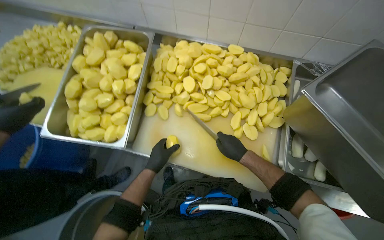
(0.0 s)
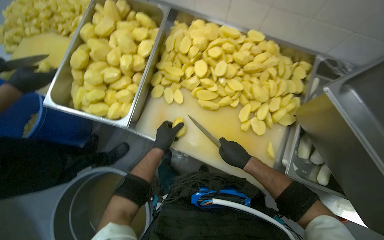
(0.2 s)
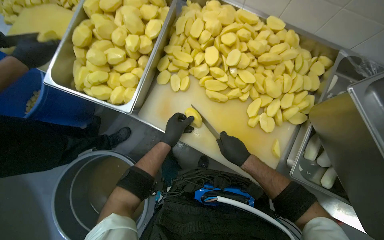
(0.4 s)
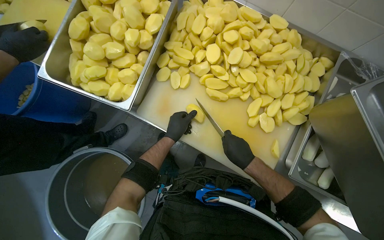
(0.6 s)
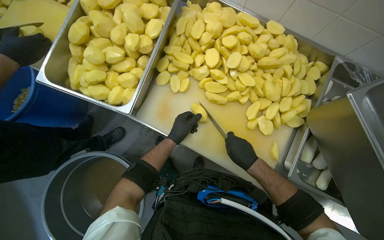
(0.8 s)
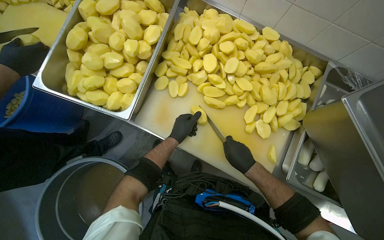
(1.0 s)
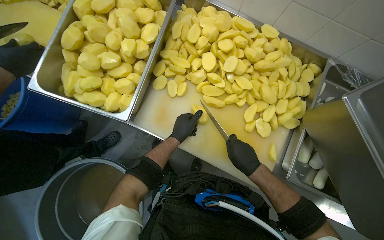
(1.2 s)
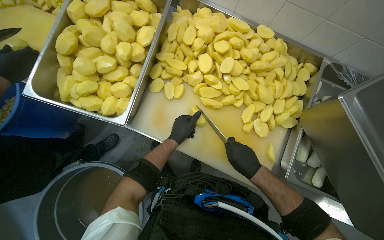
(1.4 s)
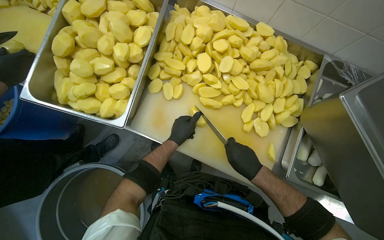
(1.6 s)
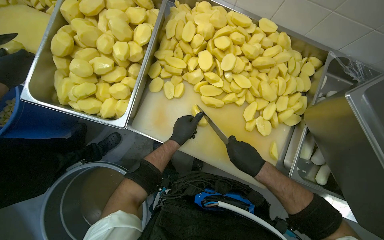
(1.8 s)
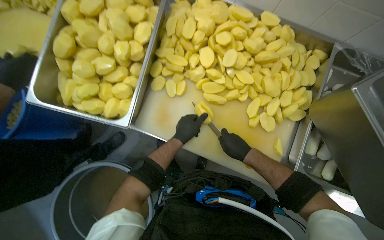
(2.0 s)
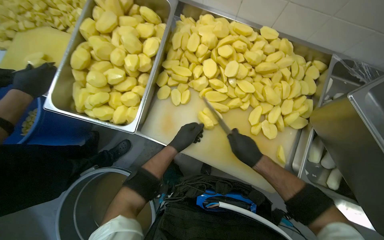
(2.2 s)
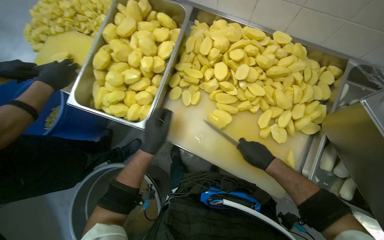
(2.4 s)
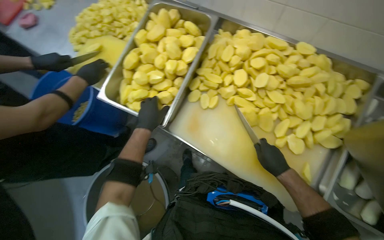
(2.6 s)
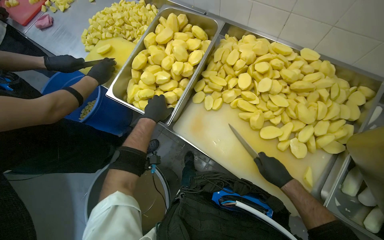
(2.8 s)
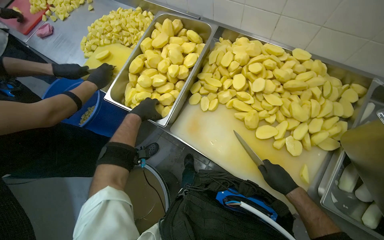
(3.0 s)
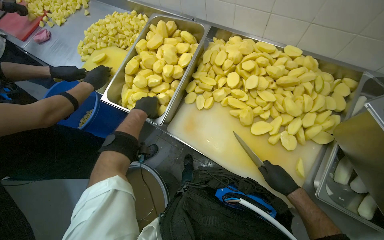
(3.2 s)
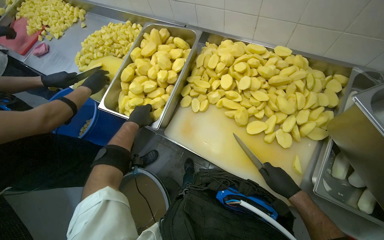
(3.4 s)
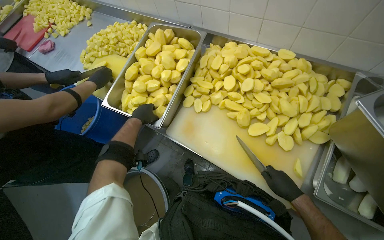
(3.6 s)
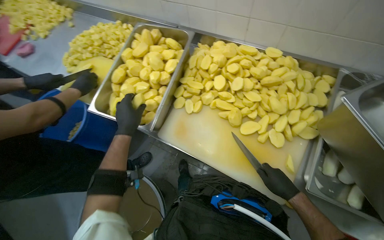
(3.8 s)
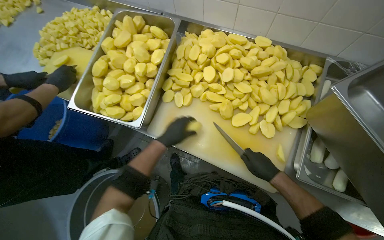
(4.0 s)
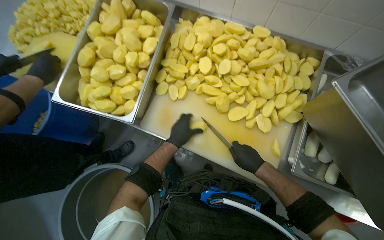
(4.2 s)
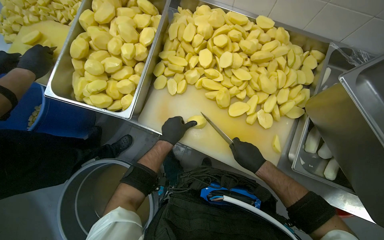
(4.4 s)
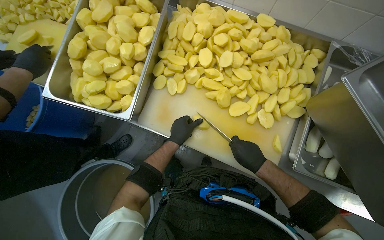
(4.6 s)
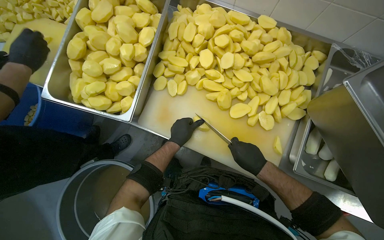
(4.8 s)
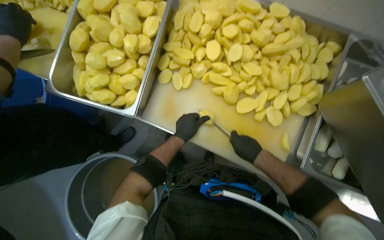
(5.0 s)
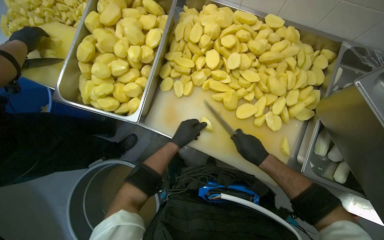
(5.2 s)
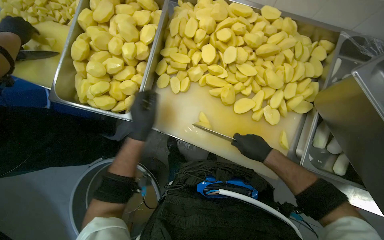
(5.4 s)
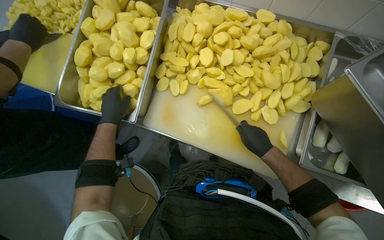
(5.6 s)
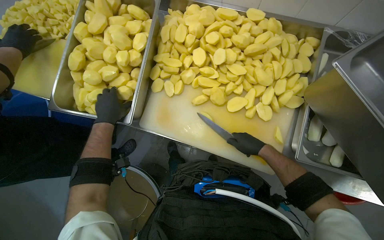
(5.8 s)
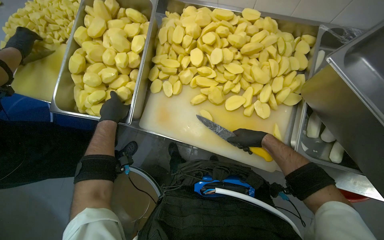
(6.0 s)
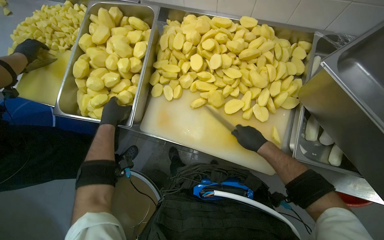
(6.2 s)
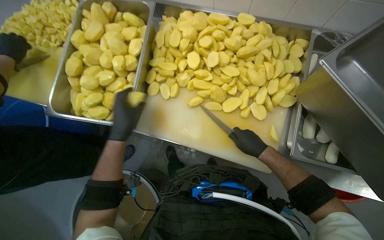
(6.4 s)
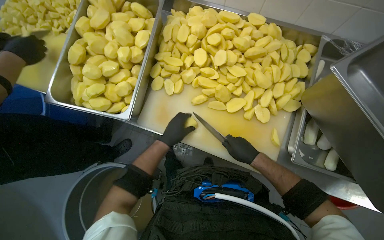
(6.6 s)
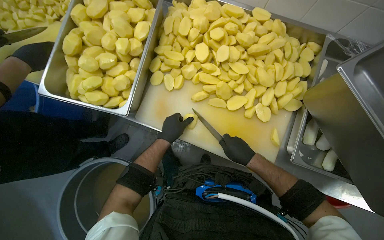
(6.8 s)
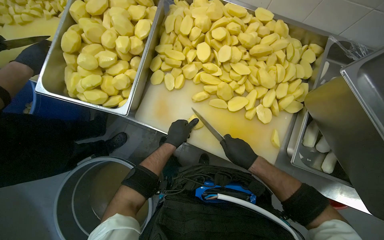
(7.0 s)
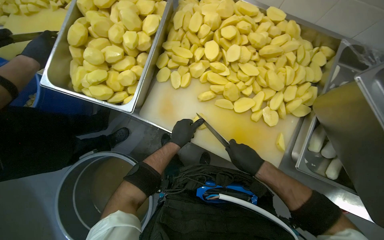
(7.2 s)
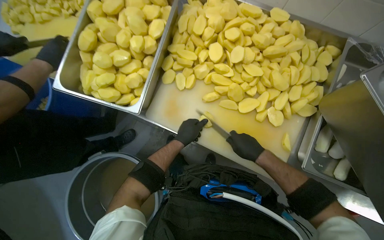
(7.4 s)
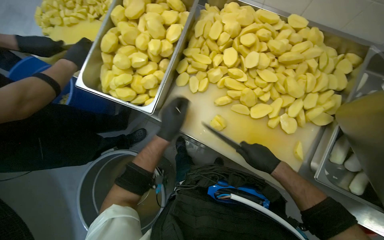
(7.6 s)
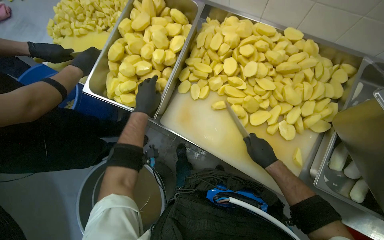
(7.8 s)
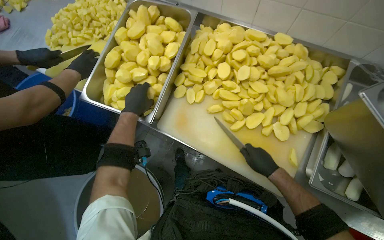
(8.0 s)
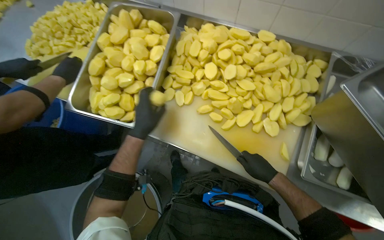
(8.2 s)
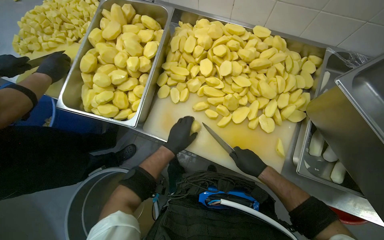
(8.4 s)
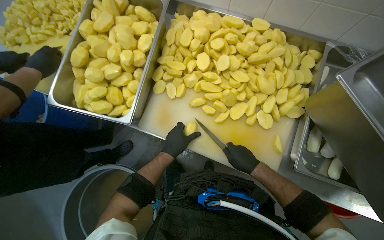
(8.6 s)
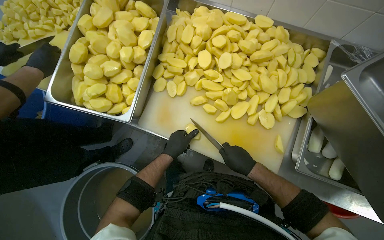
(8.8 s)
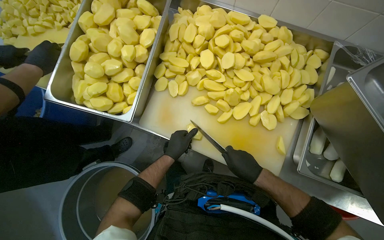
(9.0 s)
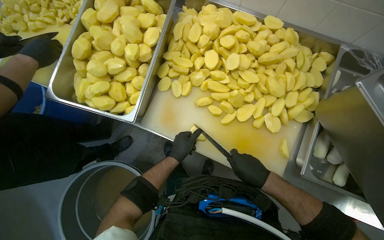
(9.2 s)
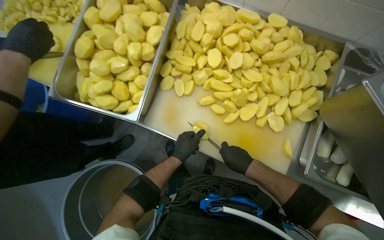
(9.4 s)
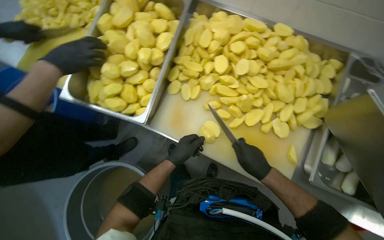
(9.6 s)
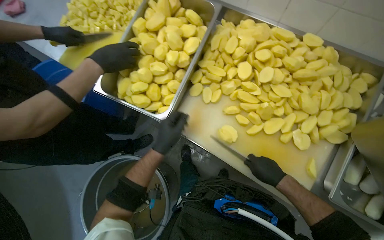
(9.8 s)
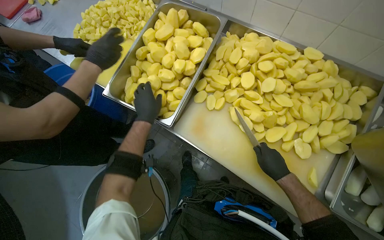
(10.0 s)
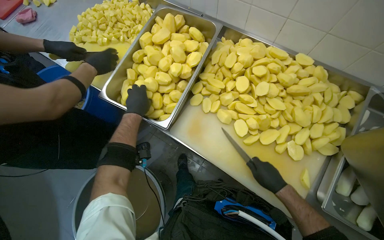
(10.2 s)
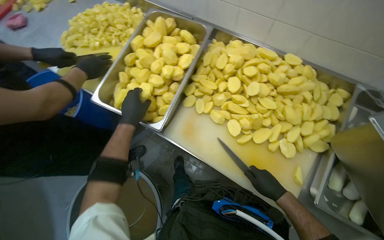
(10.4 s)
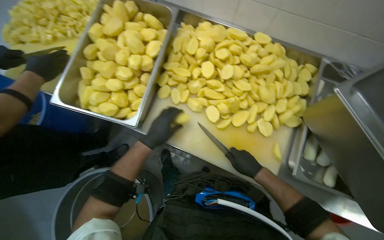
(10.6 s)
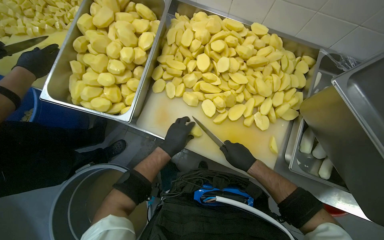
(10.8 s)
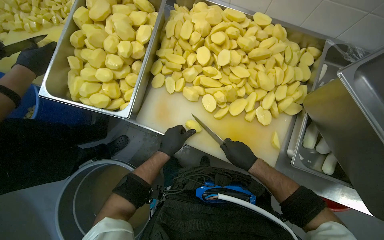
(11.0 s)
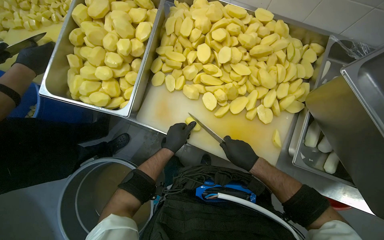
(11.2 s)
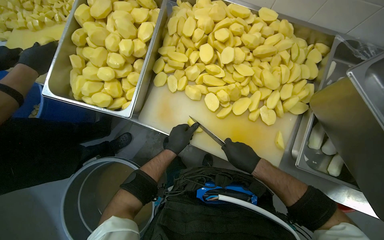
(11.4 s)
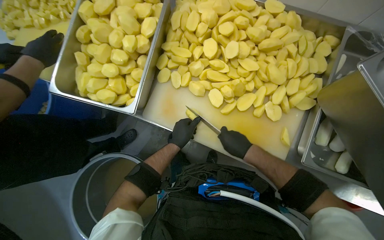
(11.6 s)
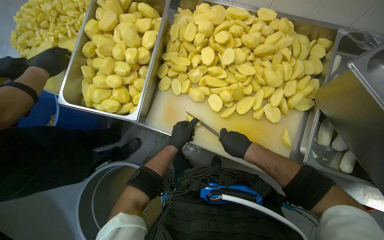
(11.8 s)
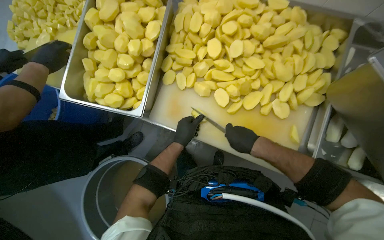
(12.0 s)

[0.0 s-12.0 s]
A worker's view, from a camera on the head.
Job: preparing food.
The whole recording: Cutting potatoes into pieces. The worker cuts peeled potatoes into smaller pieces on a white cutting board.
1.6 to 3.0 s: The left hand travels to the left and nearer to the camera by roughly 25 cm.
3.0 to 4.4 s: The left hand heads to the right and down the picture, covering some 25 cm.
4.4 to 6.0 s: The left hand is displaced to the left and up the picture by approximately 25 cm.
6.0 to 7.6 s: The left hand travels to the right and down the picture by some 20 cm.
7.6 to 9.0 s: The left hand heads farther from the camera, covering roughly 10 cm.
9.0 to 10.4 s: The left hand moves to the left, up the picture and nearer to the camera, roughly 25 cm.
10.4 to 12.0 s: The left hand goes approximately 25 cm to the right and down the picture.

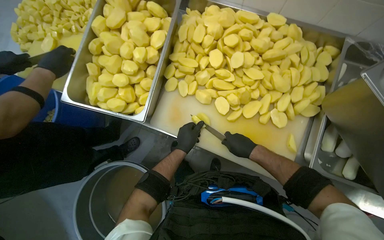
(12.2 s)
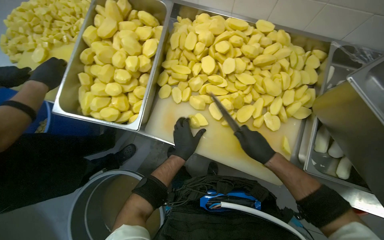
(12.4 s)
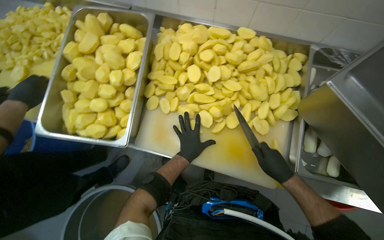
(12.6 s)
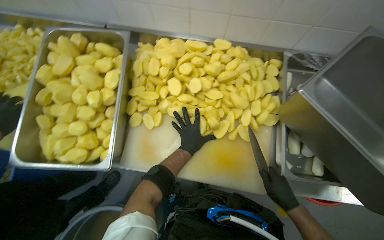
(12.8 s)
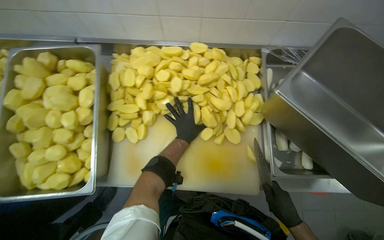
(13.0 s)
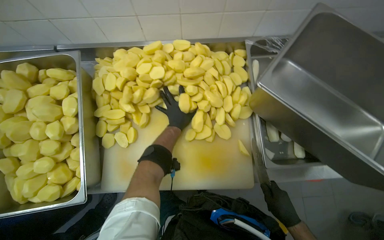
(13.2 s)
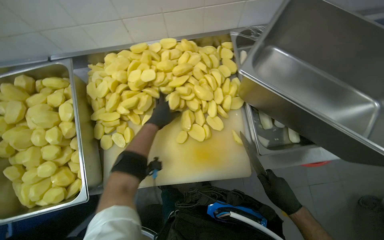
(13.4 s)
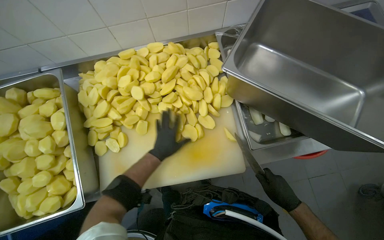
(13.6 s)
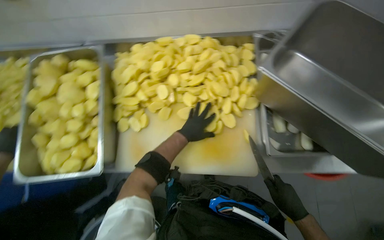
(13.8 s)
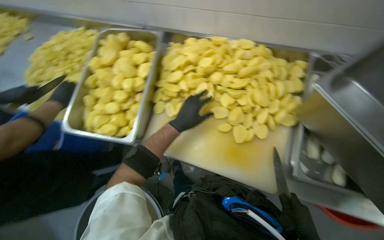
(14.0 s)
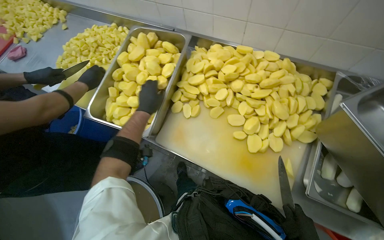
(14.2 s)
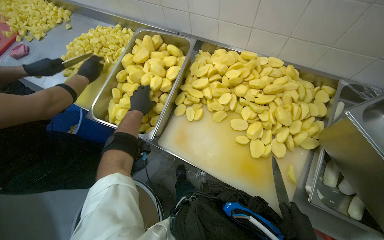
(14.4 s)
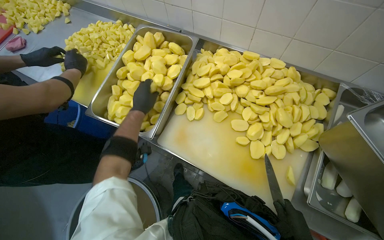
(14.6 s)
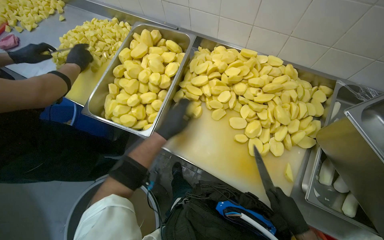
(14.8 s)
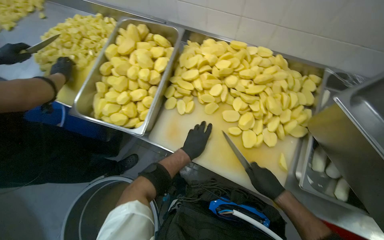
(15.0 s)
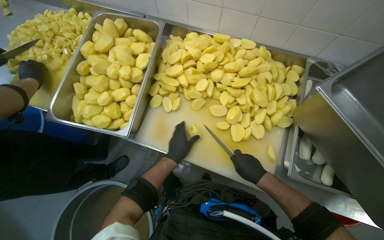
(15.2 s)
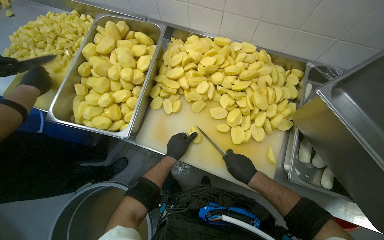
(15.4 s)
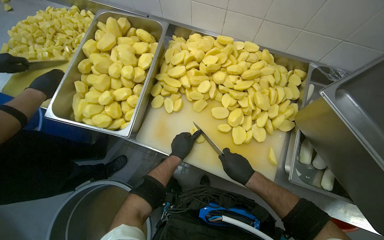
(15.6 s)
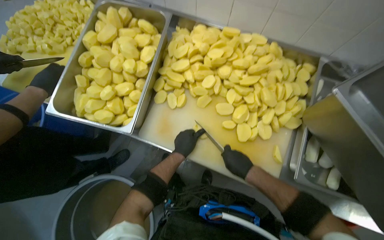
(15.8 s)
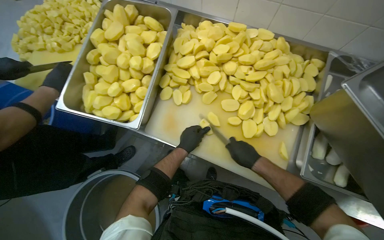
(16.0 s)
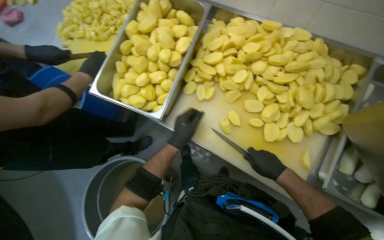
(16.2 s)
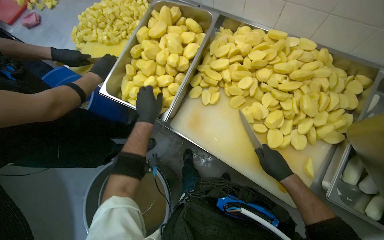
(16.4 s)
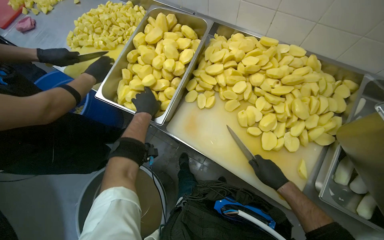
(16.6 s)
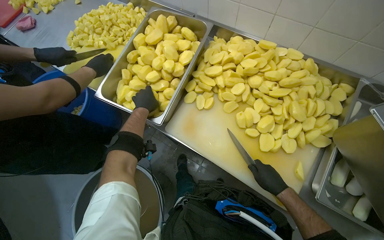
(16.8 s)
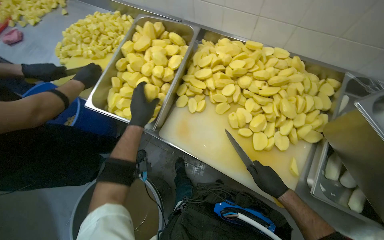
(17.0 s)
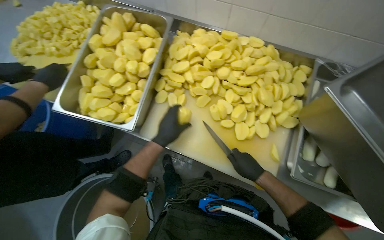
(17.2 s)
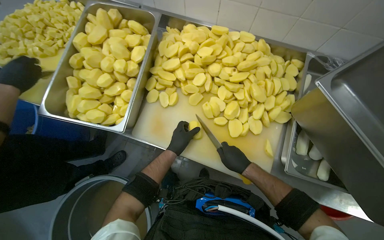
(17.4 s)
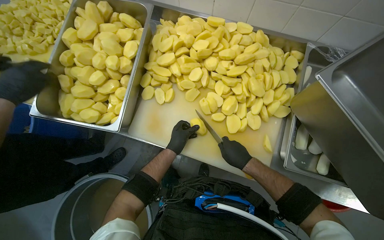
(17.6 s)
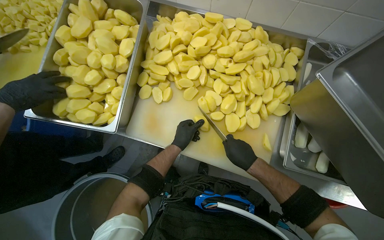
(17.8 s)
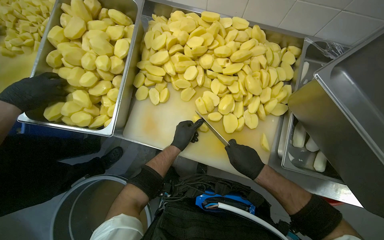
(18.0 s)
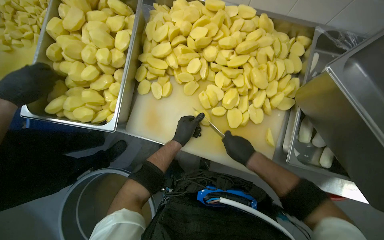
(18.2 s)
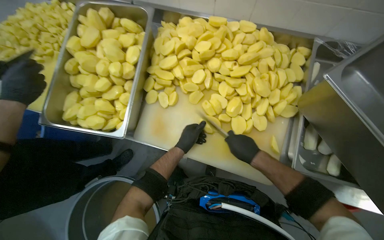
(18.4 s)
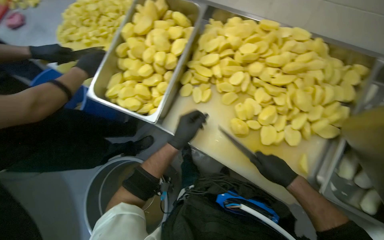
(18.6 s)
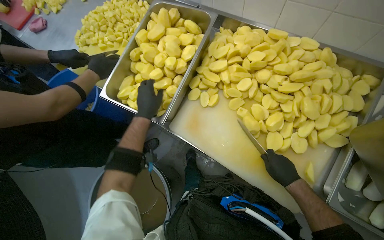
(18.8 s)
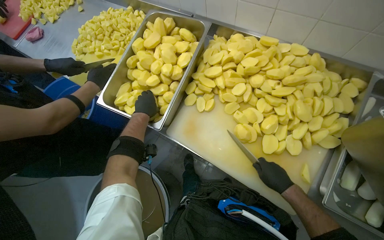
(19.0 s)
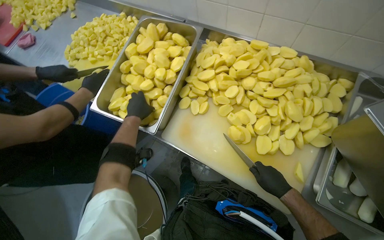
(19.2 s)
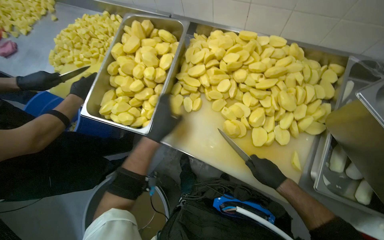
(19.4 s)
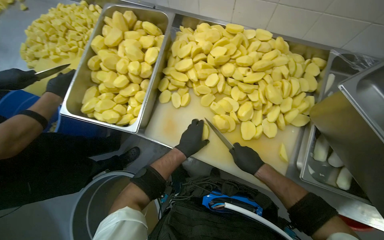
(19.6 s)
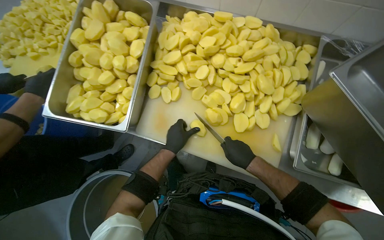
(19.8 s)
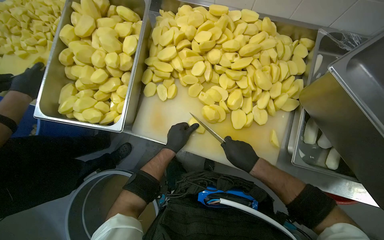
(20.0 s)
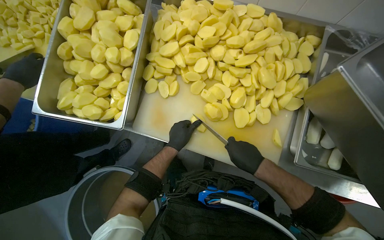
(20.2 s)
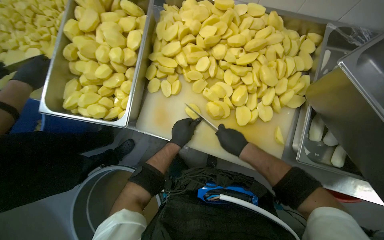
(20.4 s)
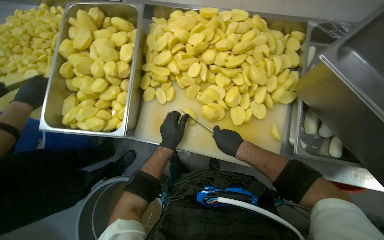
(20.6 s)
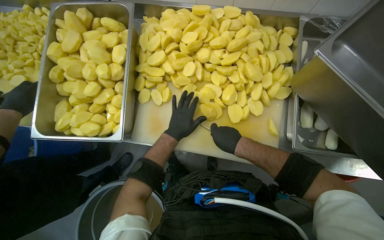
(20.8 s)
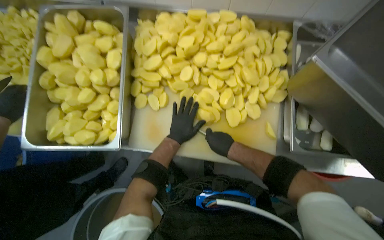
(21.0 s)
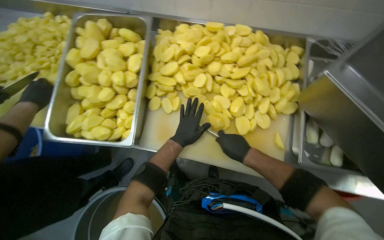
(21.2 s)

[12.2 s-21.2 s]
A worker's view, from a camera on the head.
Job: preparing food.
The whole recording: Cutting potatoes into pieces. The worker cuts peeled potatoes into smaller pieces on a white cutting board.
12.2 to 13.8 s: The right hand heads to the right and down the picture, covering roughly 30 cm. The left hand reaches approximately 25 cm up the picture, then returns.
15.2 to 16.6 s: The left hand travels to the left and up the picture by approximately 30 cm.
16.6 to 18.2 s: The left hand heads to the right, covering approximately 30 cm.
18.2 to 19.8 s: The left hand reaches roughly 25 cm to the left, then returns.
19.8 to 21.2 s: The hands work in one place, with small movements.
